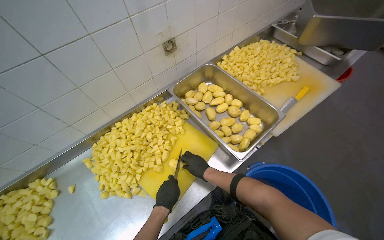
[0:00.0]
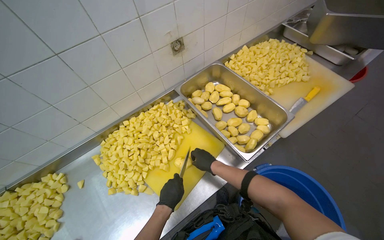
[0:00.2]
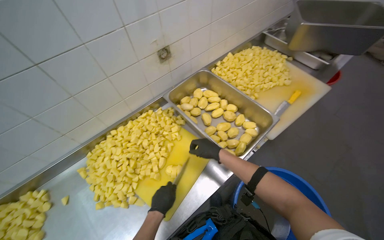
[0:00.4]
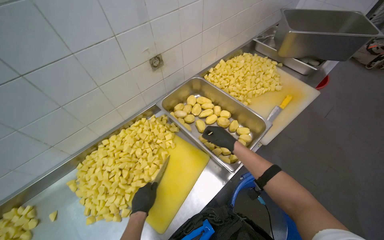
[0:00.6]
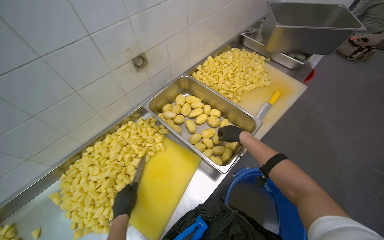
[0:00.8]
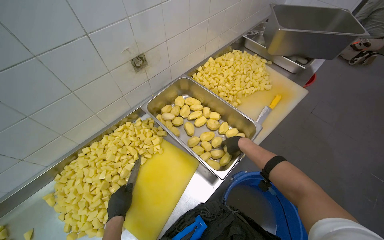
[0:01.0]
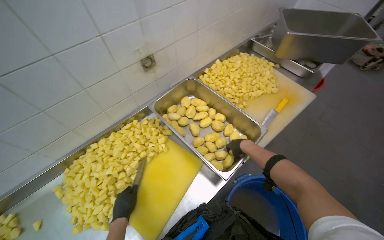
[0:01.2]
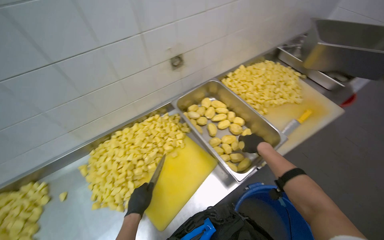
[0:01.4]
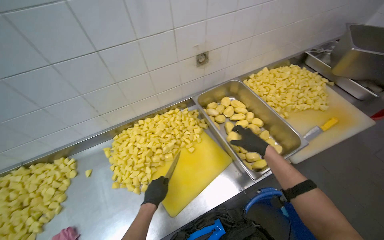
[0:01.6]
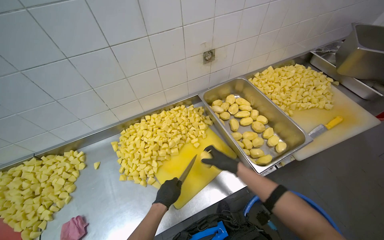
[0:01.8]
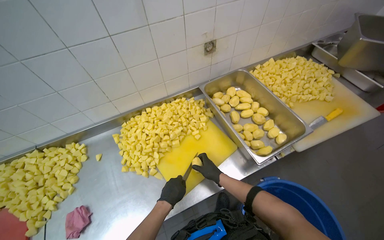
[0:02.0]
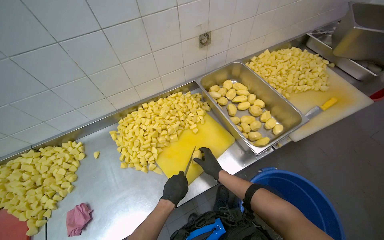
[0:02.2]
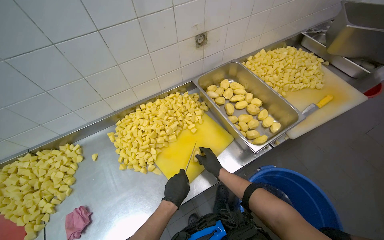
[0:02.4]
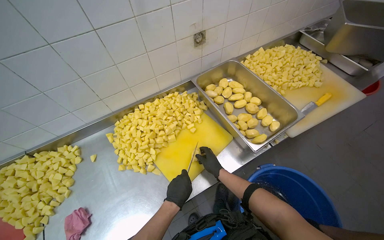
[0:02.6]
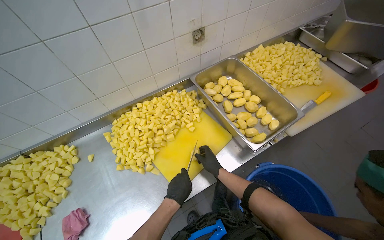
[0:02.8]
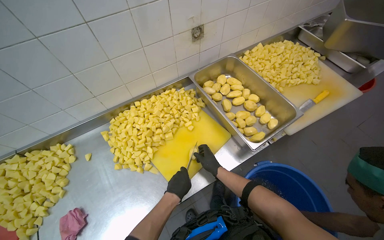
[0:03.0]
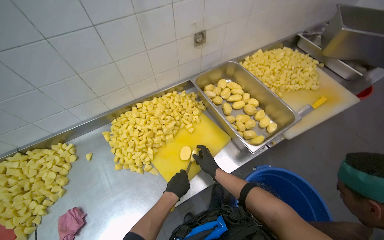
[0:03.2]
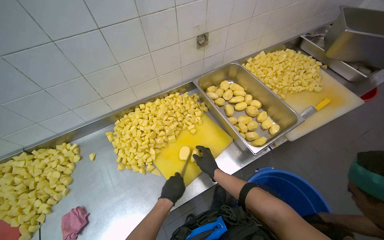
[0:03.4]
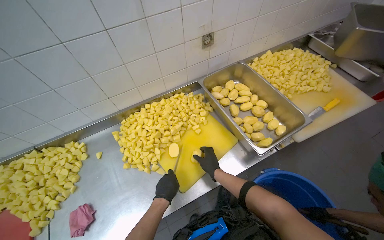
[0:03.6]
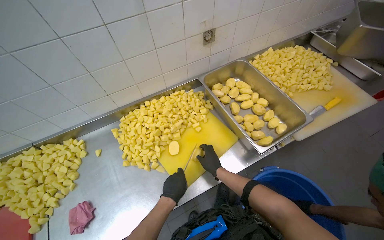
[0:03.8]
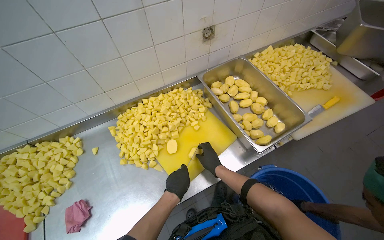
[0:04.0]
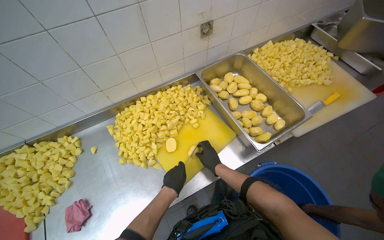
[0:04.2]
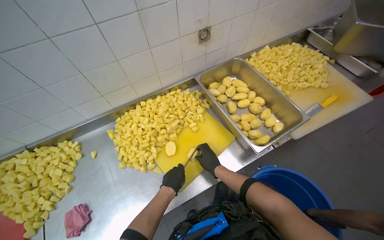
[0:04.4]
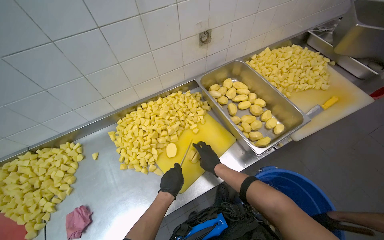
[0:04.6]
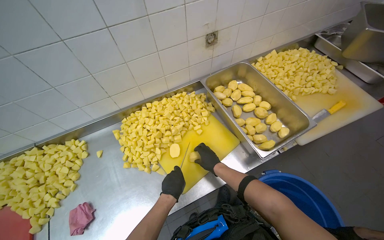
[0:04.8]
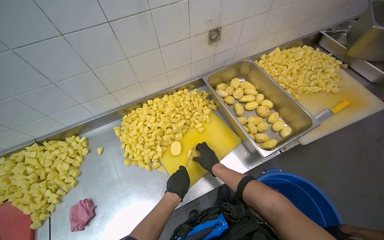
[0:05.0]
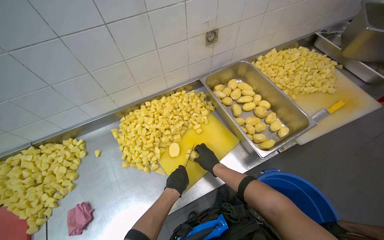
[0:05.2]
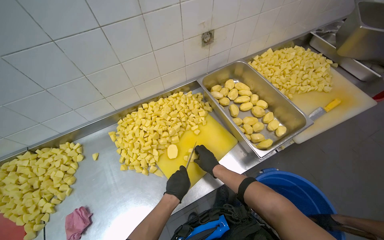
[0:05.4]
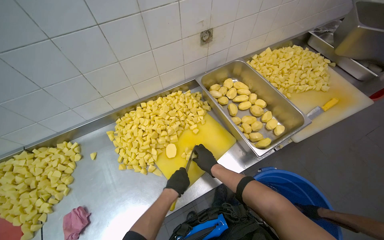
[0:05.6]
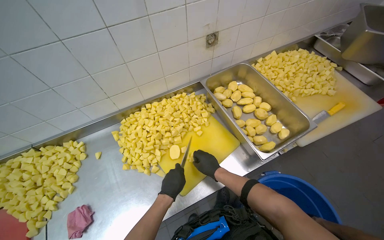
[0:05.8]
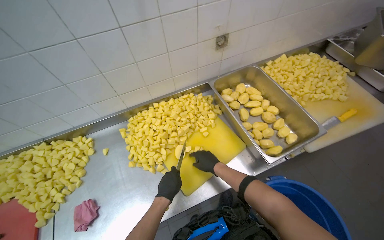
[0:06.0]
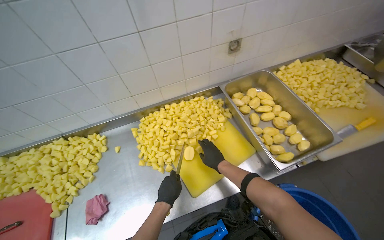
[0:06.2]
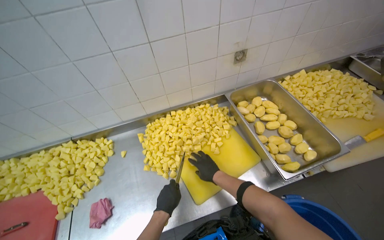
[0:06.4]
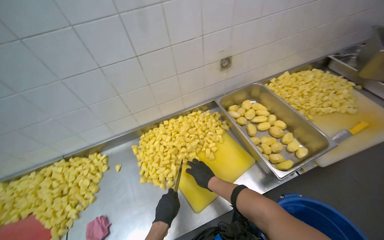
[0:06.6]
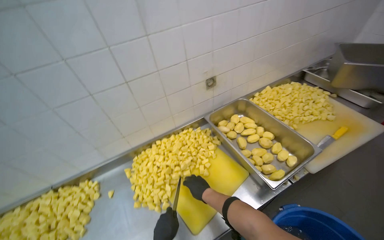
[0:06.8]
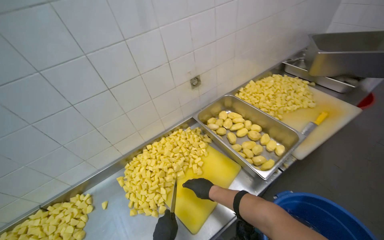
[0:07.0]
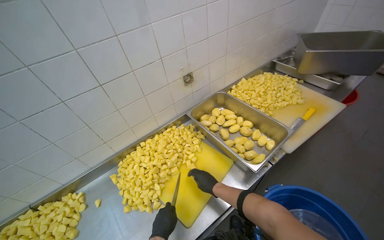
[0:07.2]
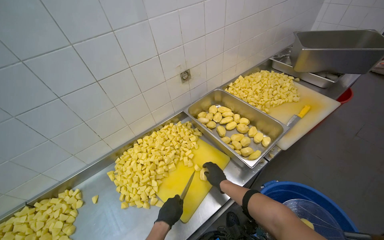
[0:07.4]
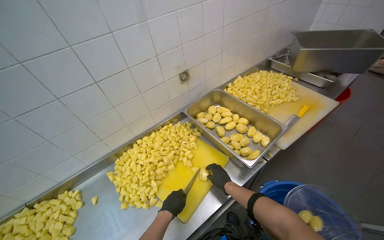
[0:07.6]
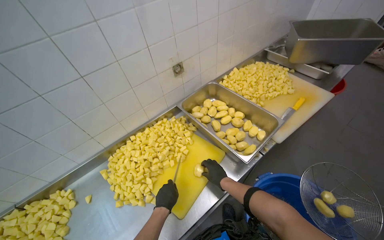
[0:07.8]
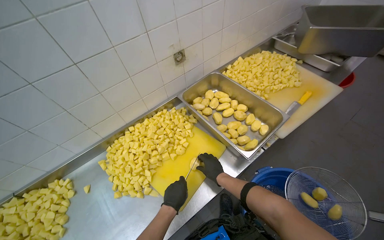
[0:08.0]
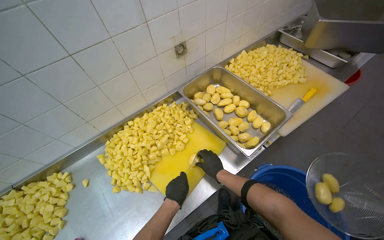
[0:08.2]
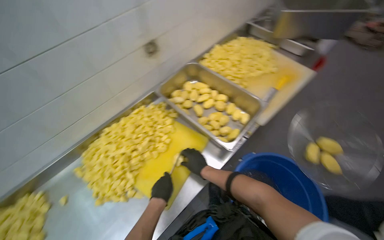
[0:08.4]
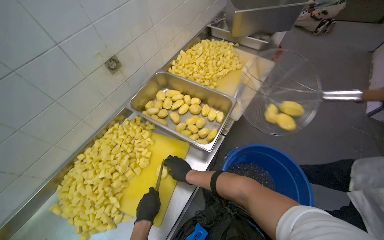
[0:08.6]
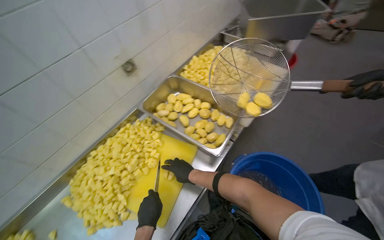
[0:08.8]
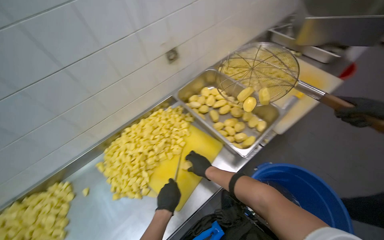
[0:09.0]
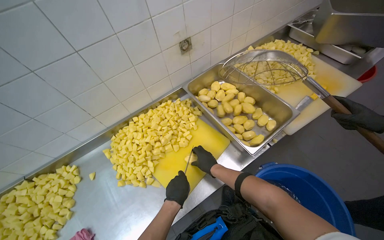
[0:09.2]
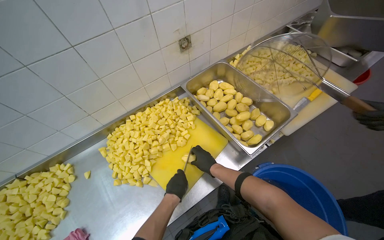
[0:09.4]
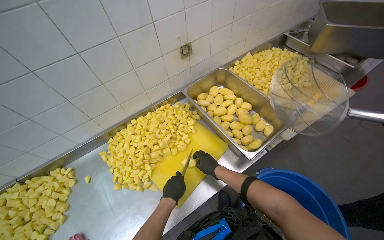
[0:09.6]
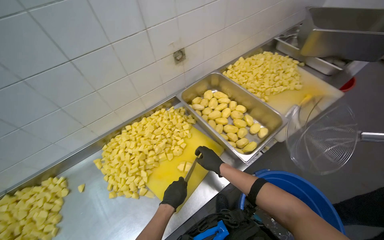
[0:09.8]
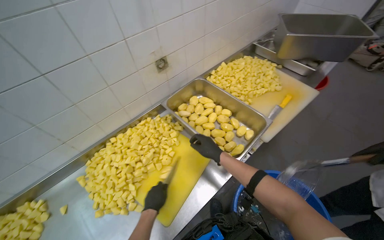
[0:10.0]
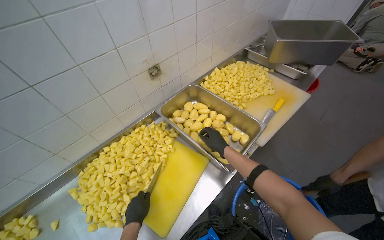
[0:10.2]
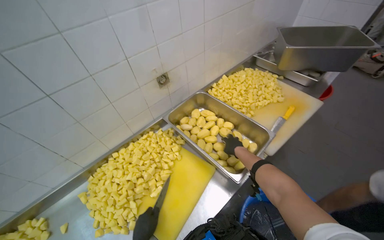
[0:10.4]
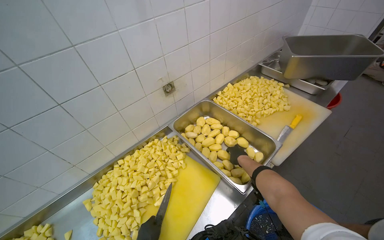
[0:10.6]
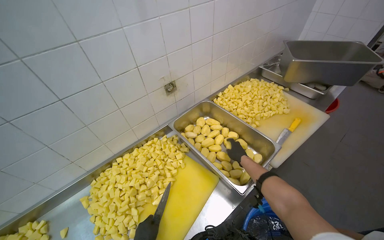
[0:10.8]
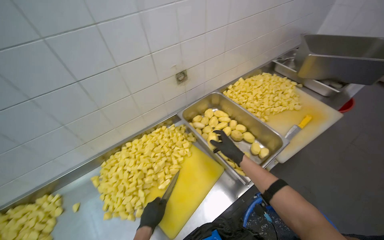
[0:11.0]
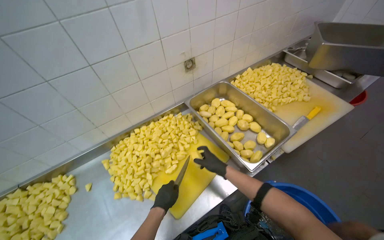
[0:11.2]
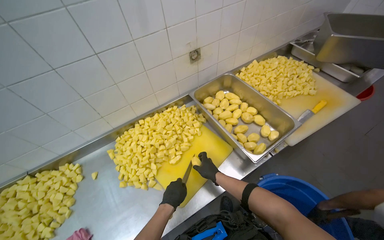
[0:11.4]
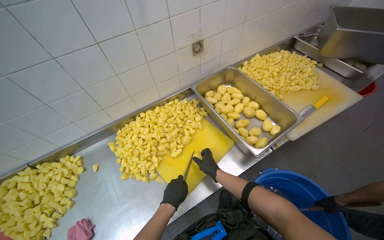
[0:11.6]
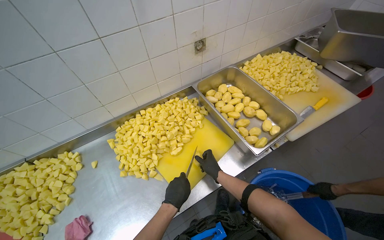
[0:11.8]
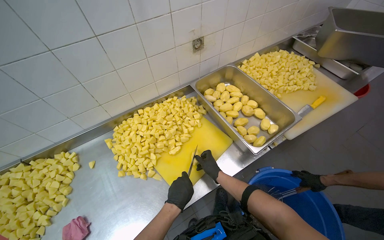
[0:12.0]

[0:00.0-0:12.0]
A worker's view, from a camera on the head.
Job: preparing food.
The whole recording: Cutting potatoes into cubes. The worker continues cutting peeled potatoes into cubes on a yellow cutting board.
0:00.0 to 0:01.6: The right hand heads up the picture and to the right, covering approximately 25 cm.
0:01.6 to 0:03.0: The right hand heads down the picture, to the left and farther from the camera, covering approximately 30 cm.
0:03.0 to 0:04.4: The hands stay close to where they were, moving slightly.
0:04.4 to 0:06.0: The hands make small movements and keep their place.
0:06.0 to 0:07.6: The view tilts about 15 degrees upward. The right hand travels to the right by about 10 cm.
0:09.0 to 0:10.4: The right hand is displaced up the picture and to the right by roughly 25 cm.
0:10.4 to 0:12.0: The right hand goes approximately 30 cm down the picture and to the left.

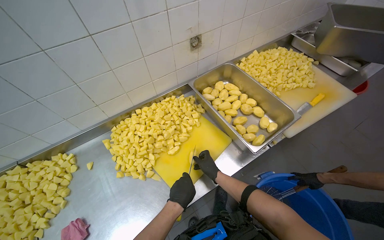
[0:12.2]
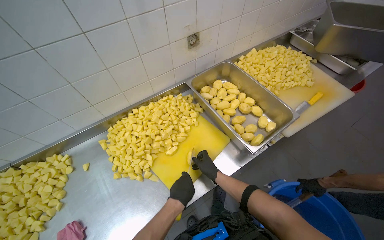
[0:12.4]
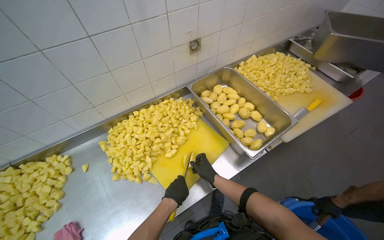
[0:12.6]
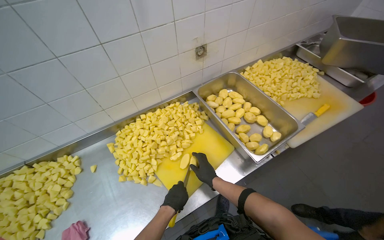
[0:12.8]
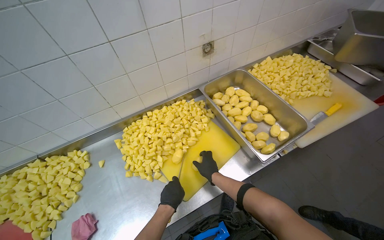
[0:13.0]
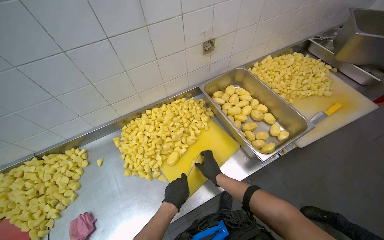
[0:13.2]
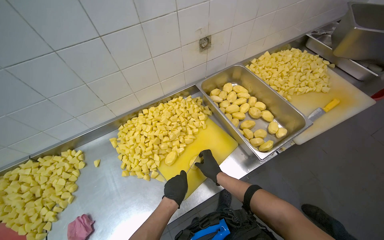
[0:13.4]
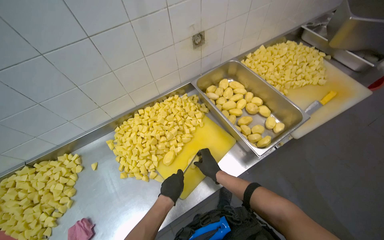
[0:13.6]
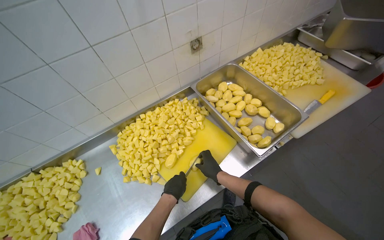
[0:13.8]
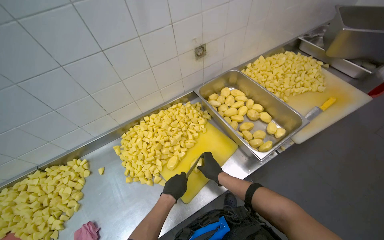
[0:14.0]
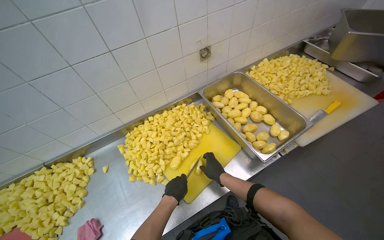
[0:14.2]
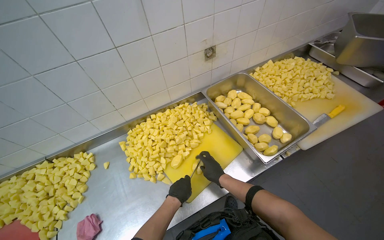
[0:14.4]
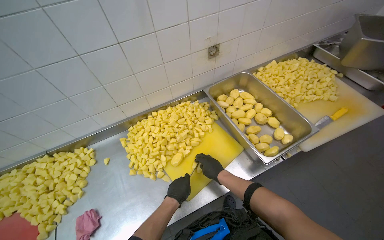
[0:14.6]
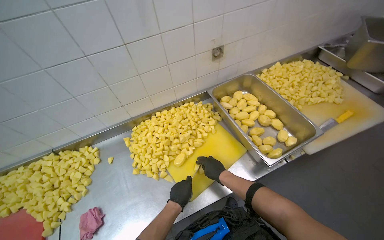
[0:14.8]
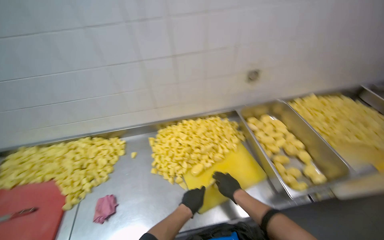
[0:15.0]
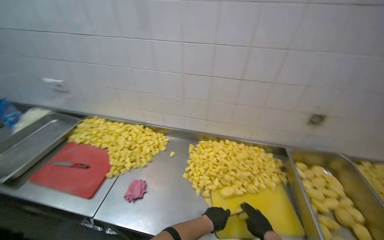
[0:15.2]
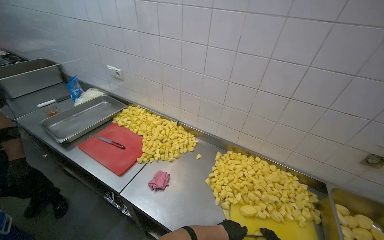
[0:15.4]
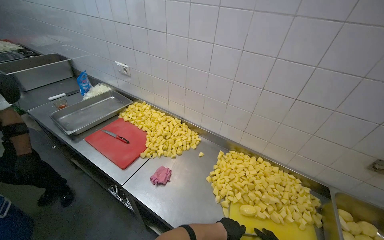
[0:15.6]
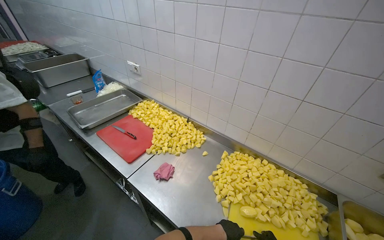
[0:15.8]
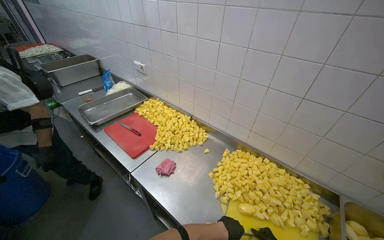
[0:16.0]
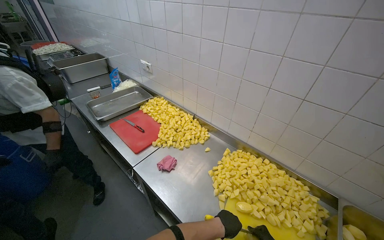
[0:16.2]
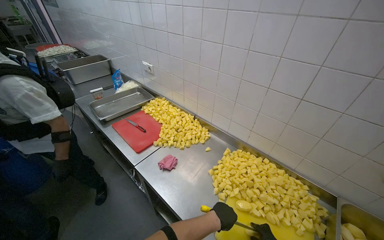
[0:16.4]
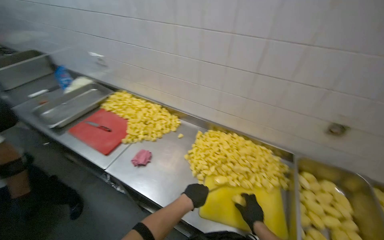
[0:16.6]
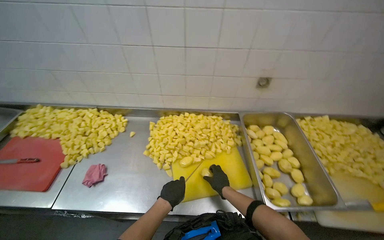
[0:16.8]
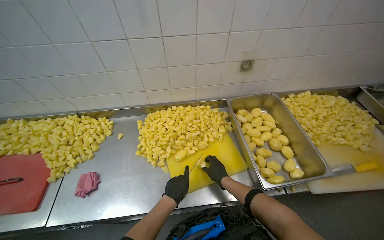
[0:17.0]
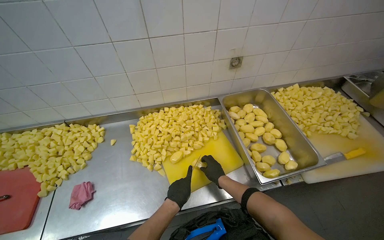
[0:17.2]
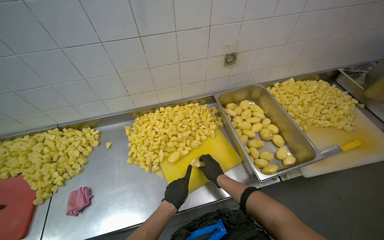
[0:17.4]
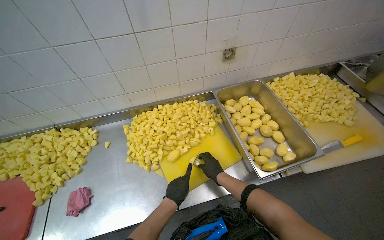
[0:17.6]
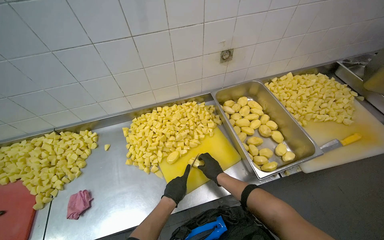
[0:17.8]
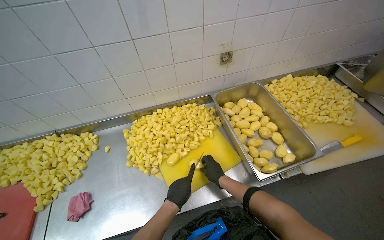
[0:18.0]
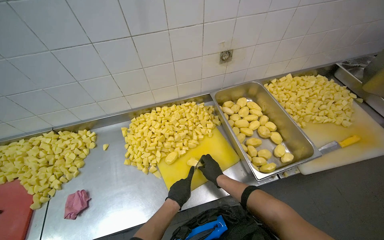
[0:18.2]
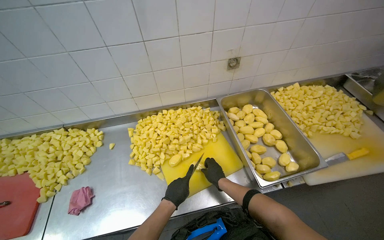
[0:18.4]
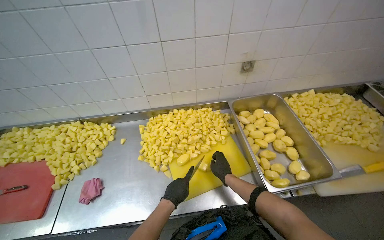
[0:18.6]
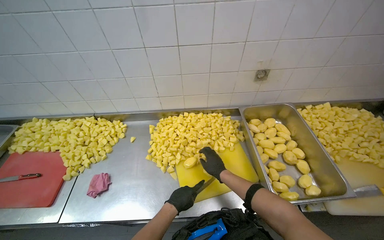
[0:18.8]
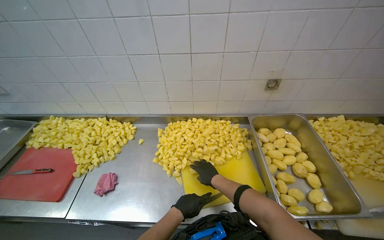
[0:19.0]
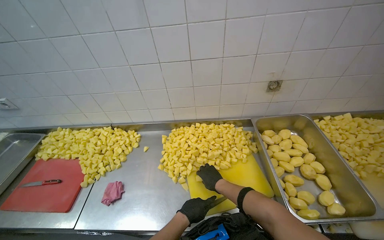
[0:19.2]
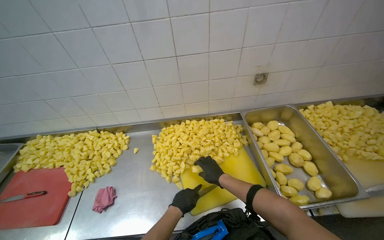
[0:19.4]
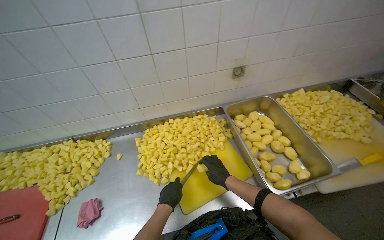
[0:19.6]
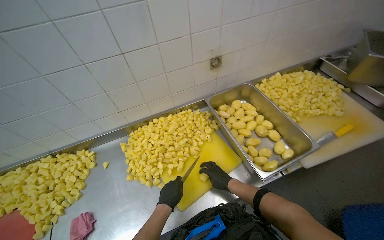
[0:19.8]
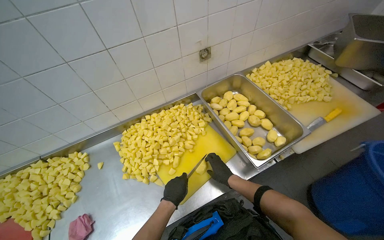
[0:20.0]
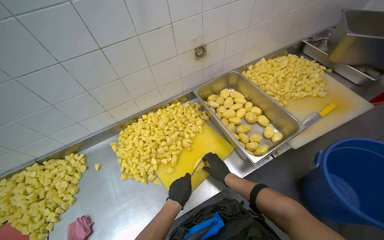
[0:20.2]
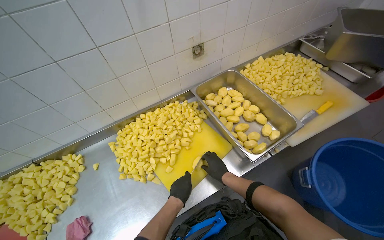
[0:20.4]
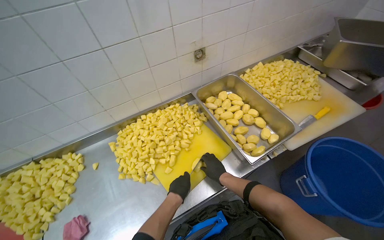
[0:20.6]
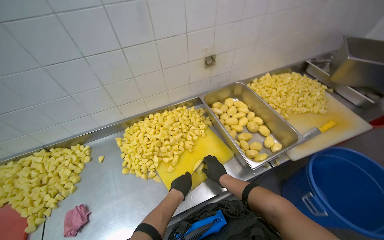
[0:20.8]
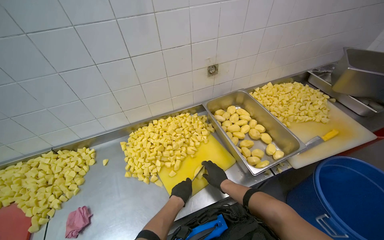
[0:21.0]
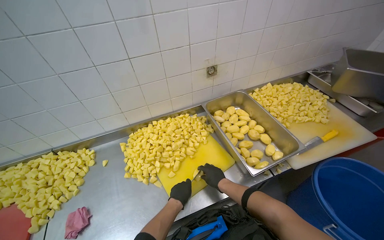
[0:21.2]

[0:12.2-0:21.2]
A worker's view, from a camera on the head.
Job: preparing food.
The whole recording: Cutting potatoes into cubes. The worker continues cutting peeled potatoes into cubes on a yellow cutting board.
0:12.2 to 0:13.8: The right hand heads nearer to the camera, covering some 10 cm.
0:13.8 to 0:15.2: The head rotates some 45 degrees to the left. The view tips upward by approximately 15 degrees.
0:15.2 to 0:16.6: The wearer looks roughly 15 degrees further to the left.
0:16.6 to 0:18.2: The wearer looks some 45 degrees further to the right. The view tips downward by roughly 15 degrees.
